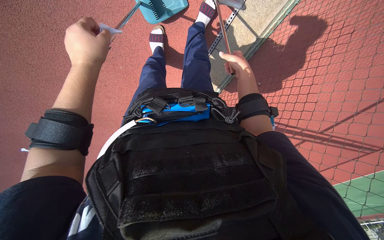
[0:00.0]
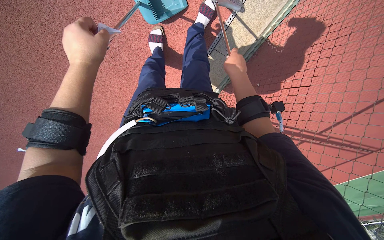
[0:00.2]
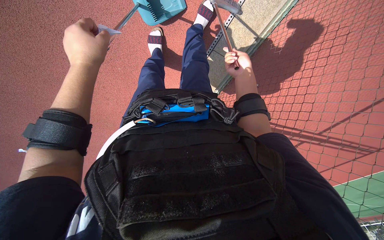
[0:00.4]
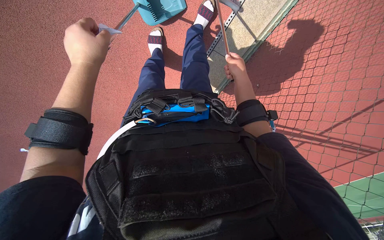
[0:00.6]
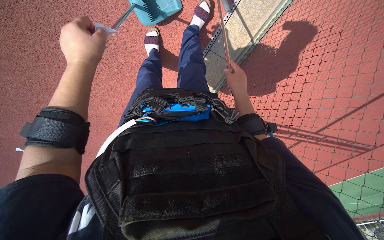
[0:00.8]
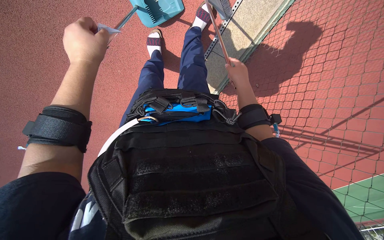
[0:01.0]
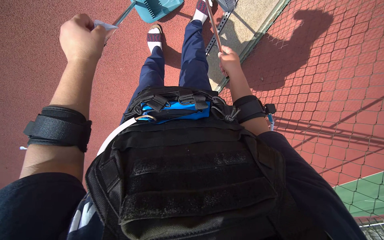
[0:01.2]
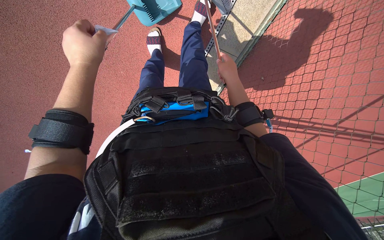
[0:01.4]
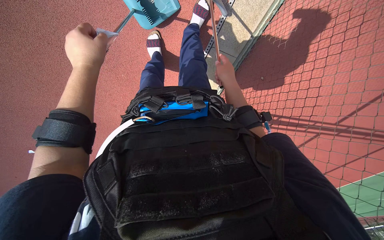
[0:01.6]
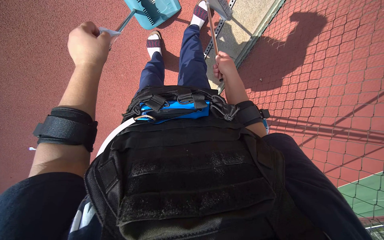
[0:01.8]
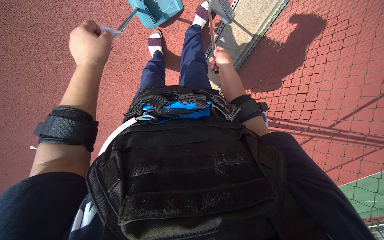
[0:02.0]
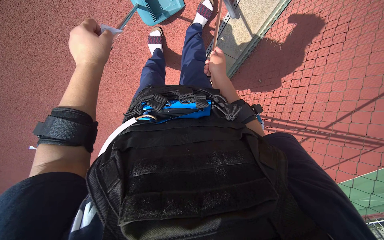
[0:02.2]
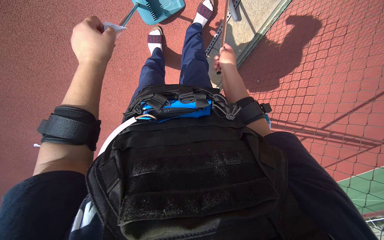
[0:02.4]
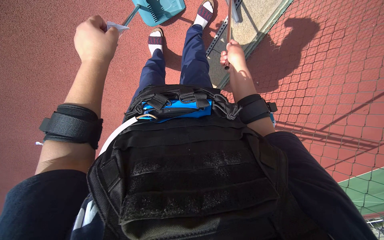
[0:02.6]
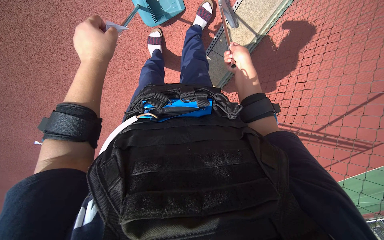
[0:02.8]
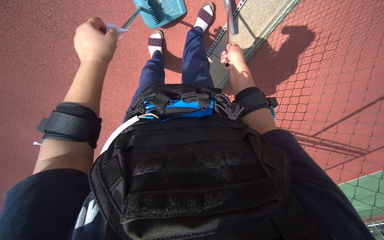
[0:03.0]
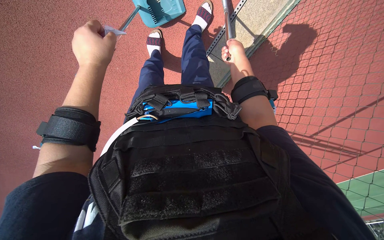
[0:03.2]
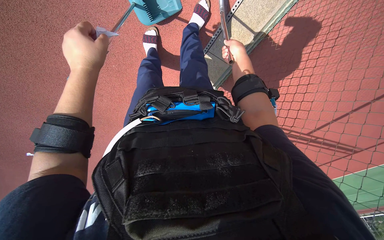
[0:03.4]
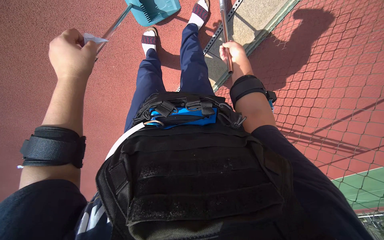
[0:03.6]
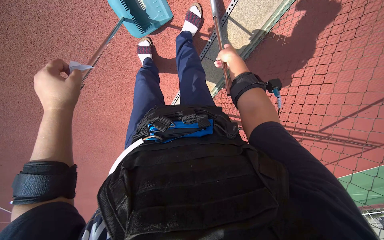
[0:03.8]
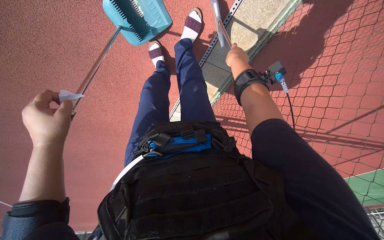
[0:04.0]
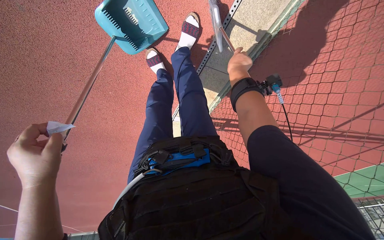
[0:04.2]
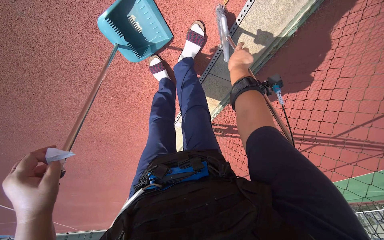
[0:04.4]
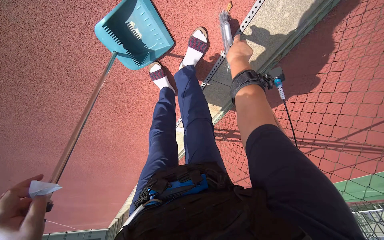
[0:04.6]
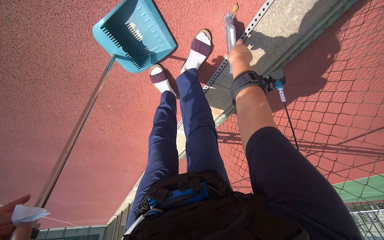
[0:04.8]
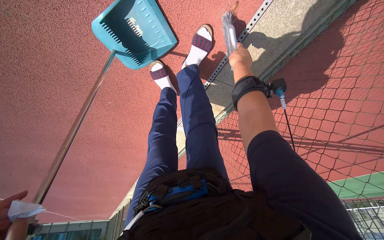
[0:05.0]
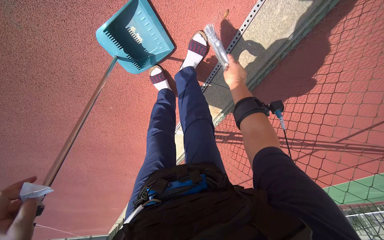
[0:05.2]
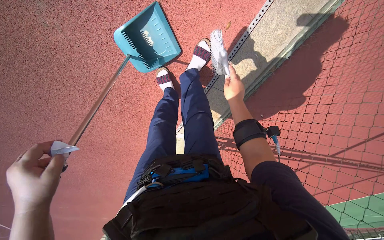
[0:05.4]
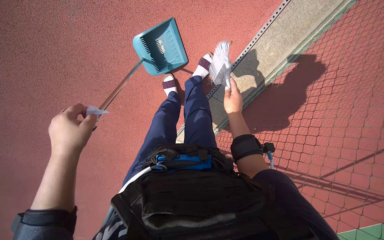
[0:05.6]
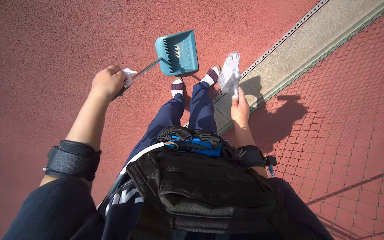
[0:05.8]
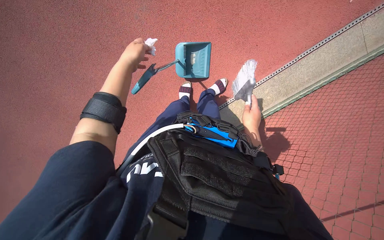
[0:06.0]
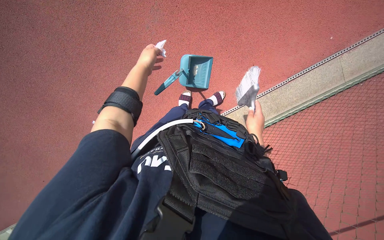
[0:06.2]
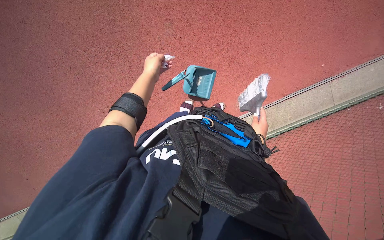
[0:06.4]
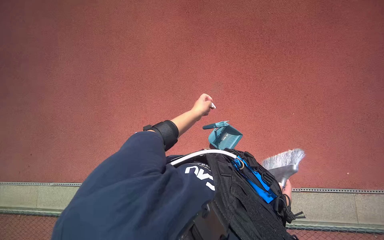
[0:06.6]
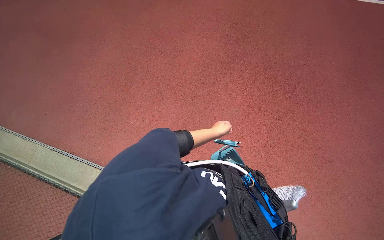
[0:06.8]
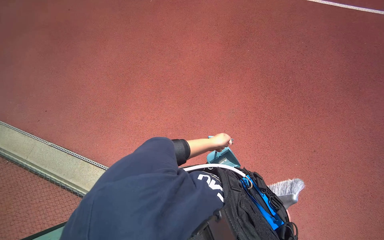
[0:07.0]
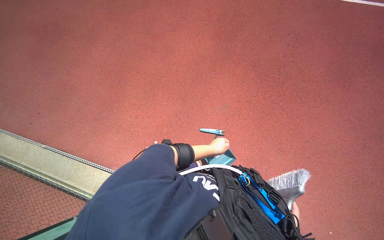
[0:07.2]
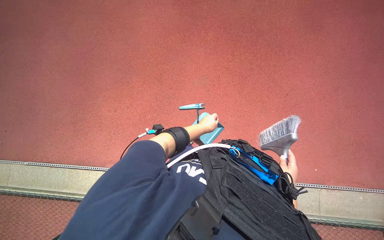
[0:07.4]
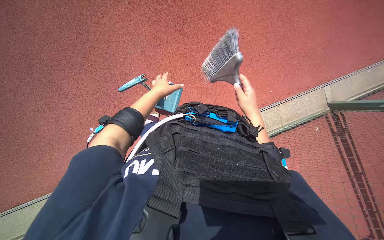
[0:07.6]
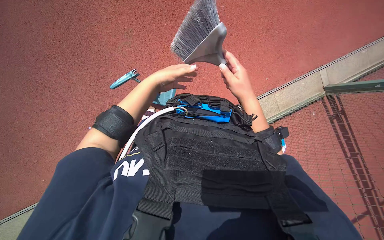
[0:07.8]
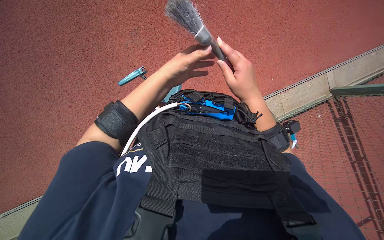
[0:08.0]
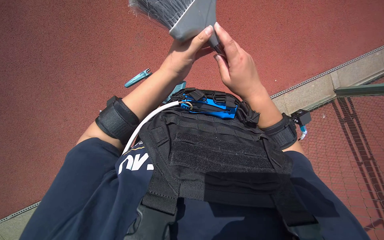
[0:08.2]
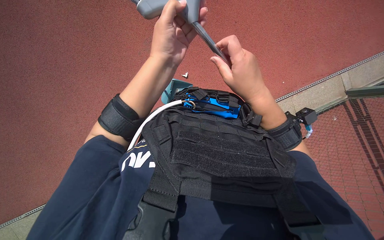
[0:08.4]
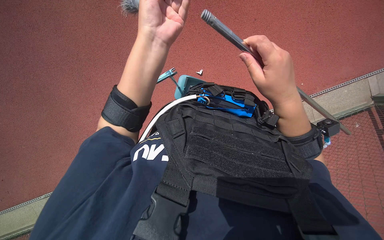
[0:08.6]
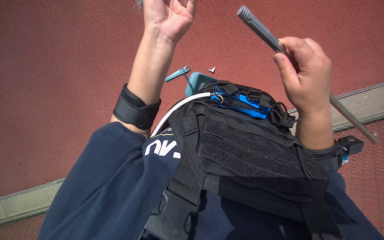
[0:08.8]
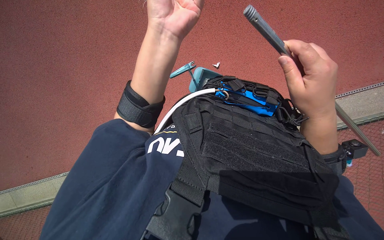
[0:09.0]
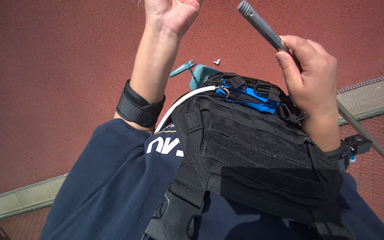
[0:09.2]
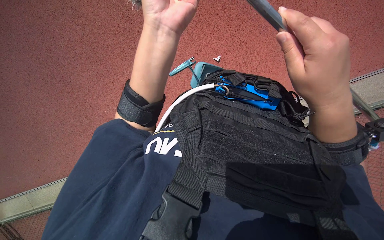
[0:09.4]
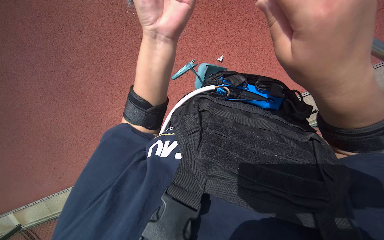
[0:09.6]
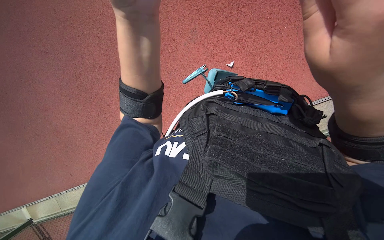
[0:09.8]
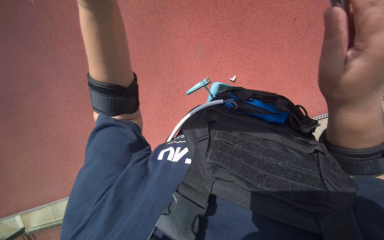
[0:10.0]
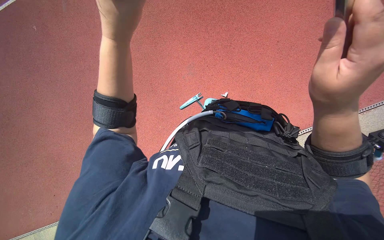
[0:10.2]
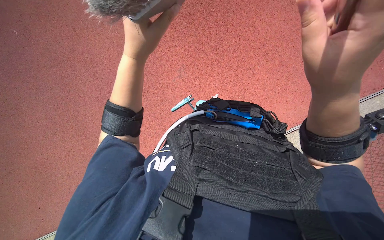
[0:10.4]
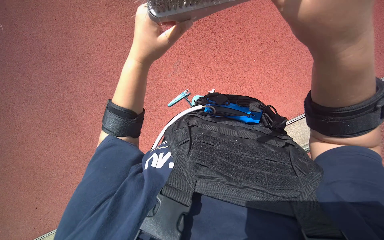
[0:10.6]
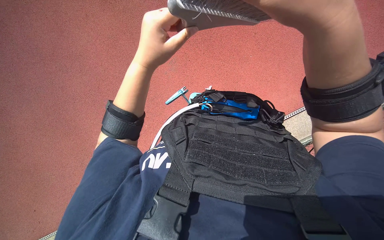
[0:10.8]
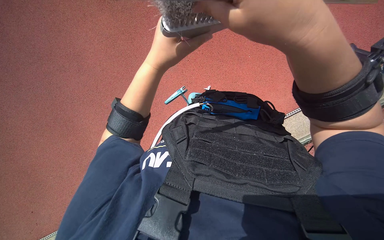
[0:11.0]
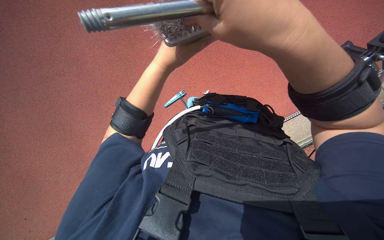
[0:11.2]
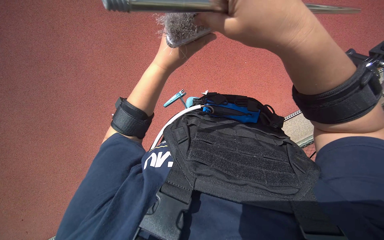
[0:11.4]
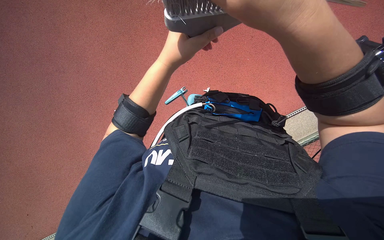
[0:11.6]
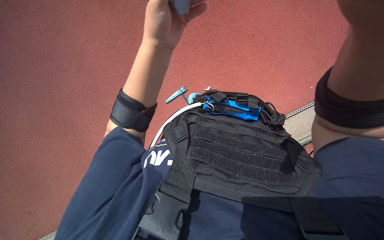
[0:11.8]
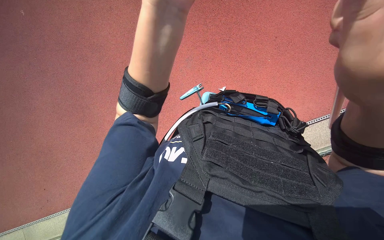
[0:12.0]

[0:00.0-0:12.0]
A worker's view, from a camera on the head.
Job: preparing cleaning supplies.
The whole recording: Assembling and disassembling cleaning tools. The worker is collecting waste from the work area. and repeatedly assembles and disassembles the broom and dustpan.
0:00.0 to 0:01.6: The hands make small movements and keep their place.
0:01.6 to 0:03.0: The right hand shifts some 10 cm up the picture.
0:03.0 to 0:04.4: The left hand moves down the picture and to the left, approximately 25 cm.
0:04.4 to 0:06.0: The head travels some 50 cm. The wearer looks roughly 30 degrees further upward. Everything in view rotates approximately 25 degrees clockwise.
0:06.0 to 0:07.6: The view tips upward by some 35 degrees. The scene rotates clockwise by approximately 45 degrees.
0:07.6 to 0:09.0: The two hands go roughly 15 cm nearer to the camera.
0:09.0 to 0:10.4: The right hand travels nearer to the camera by some 10 cm.

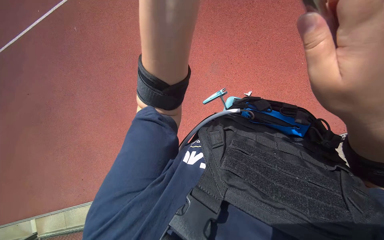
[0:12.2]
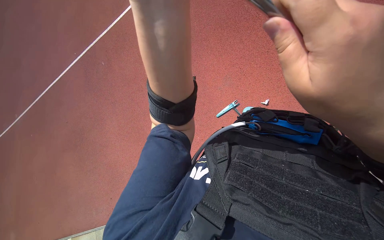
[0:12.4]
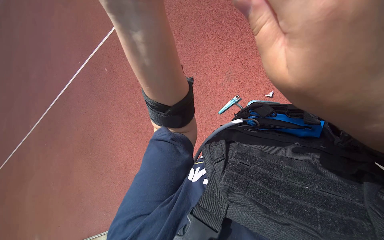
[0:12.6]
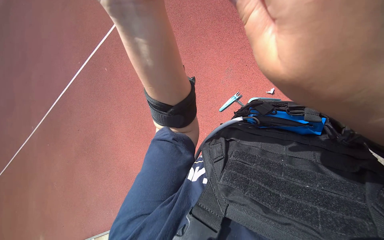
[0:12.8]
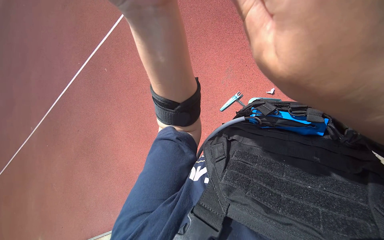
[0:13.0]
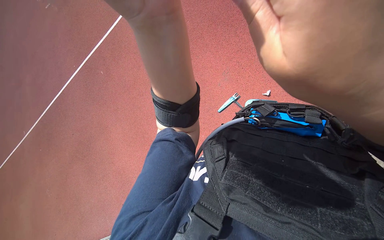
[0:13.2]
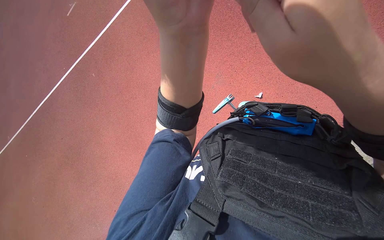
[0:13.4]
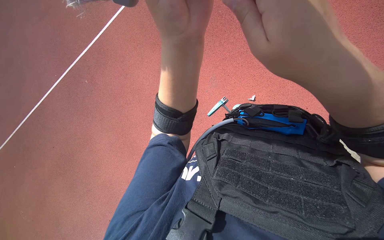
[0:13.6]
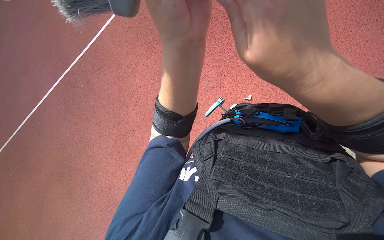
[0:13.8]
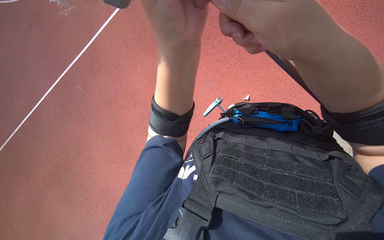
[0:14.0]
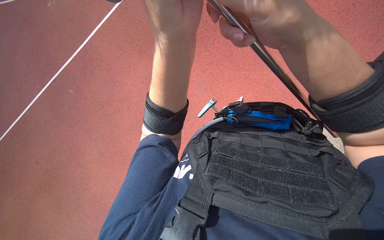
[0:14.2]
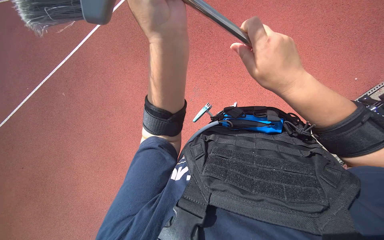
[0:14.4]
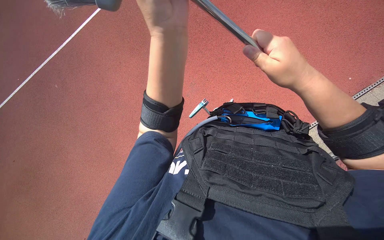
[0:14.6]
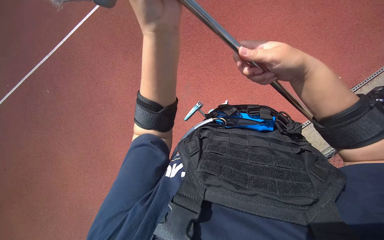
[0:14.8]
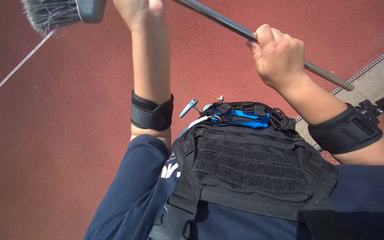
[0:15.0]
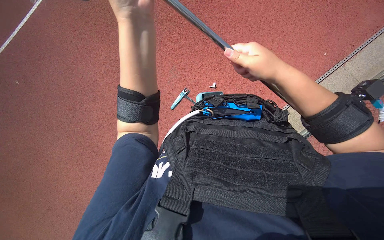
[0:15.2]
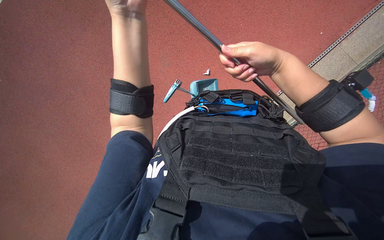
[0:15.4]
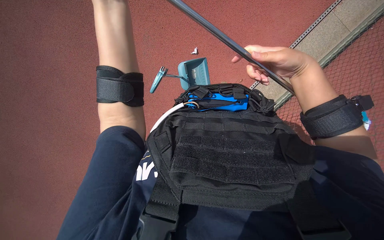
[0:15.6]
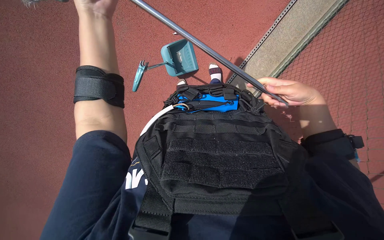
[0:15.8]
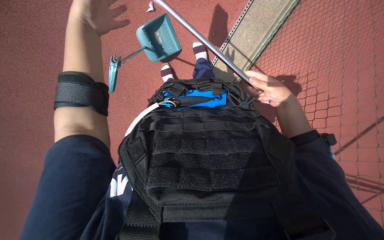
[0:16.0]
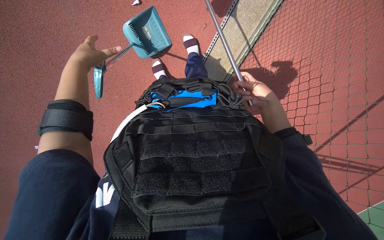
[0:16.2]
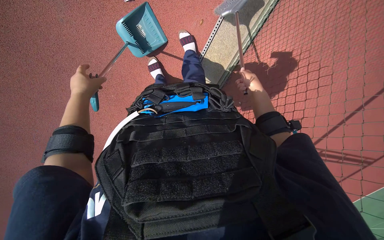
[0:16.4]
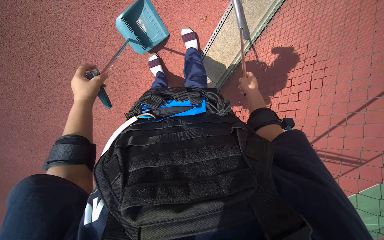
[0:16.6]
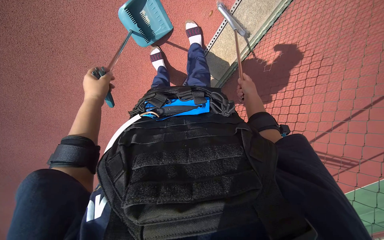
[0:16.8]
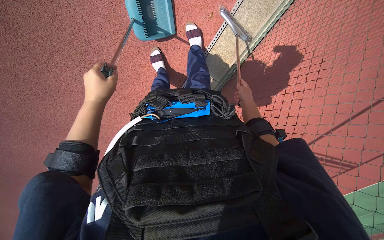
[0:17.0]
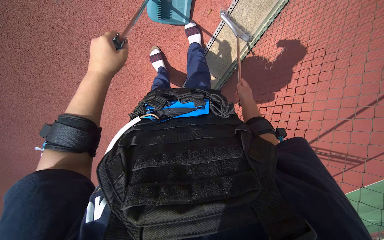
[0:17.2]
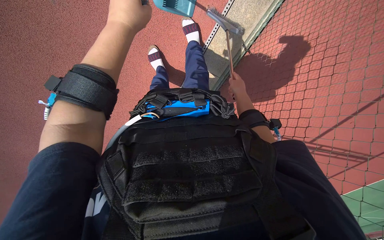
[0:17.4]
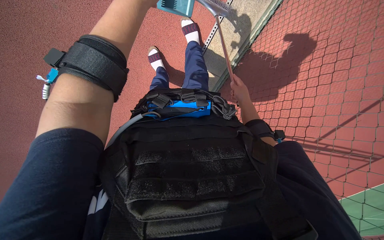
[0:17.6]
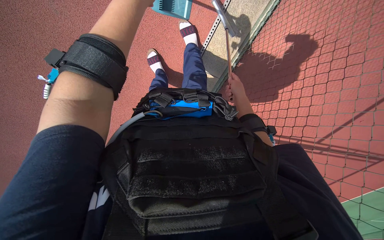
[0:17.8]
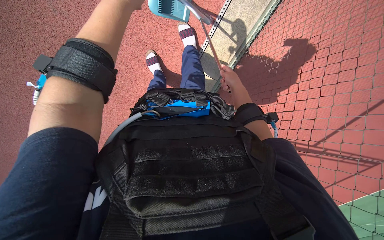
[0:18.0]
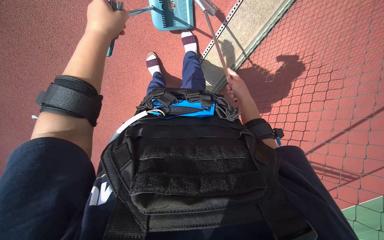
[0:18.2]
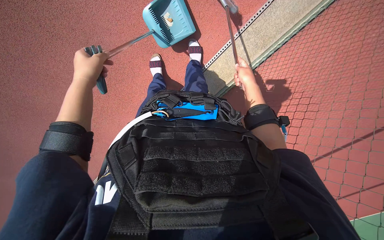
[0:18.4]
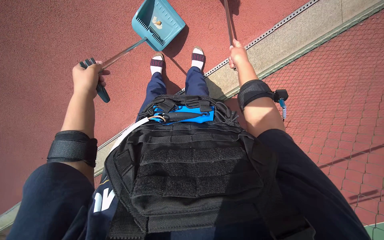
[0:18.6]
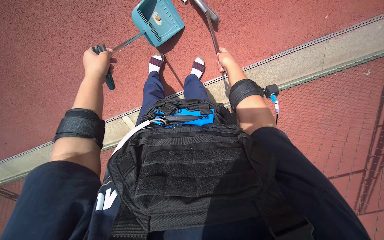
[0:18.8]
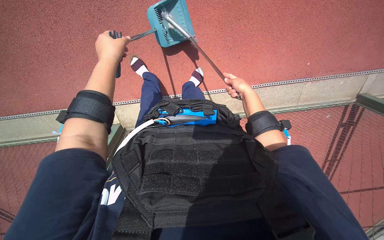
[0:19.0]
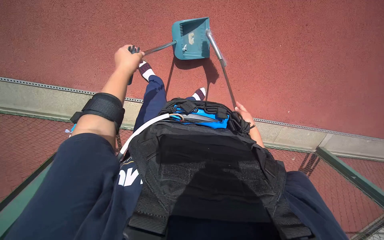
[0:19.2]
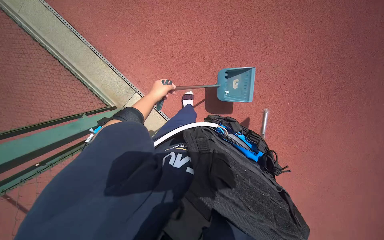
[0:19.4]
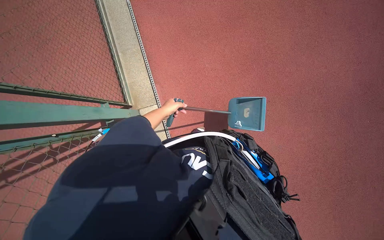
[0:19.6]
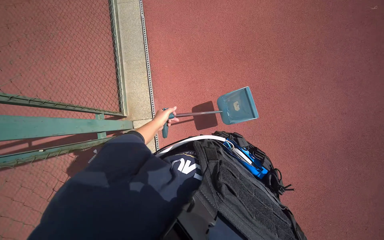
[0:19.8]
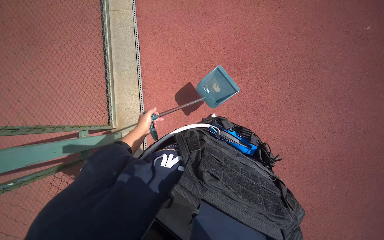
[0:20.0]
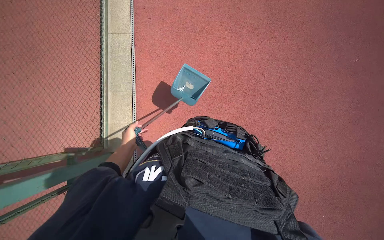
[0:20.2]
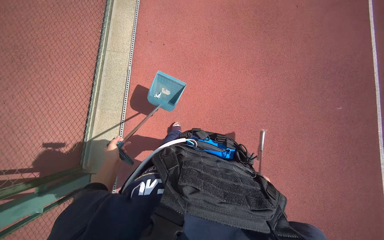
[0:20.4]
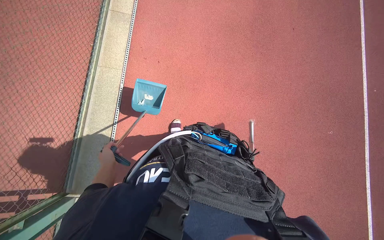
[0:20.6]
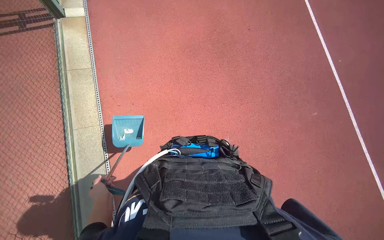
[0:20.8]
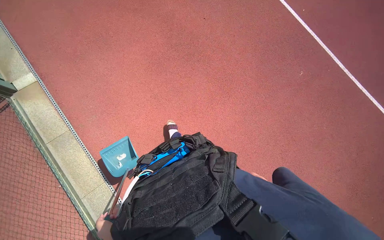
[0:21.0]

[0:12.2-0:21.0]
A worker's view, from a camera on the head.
Job: preparing cleaning supplies.
The whole recording: Assembling and disassembling cleaning tools. The worker is collecting waste from the work area. and repeatedly assembles and disassembles the broom and dustpan.
0:13.6 to 0:15.2: The right hand heads farther from the camera and to the right, covering some 15 cm.
0:15.2 to 0:16.6: The head rotates approximately 15 degrees to the right. The view tilts roughly 25 degrees downward. The hands both shift farther from the camera by some 35 cm.
0:16.6 to 0:18.0: The right hand shifts about 15 cm to the left and nearer to the camera.
0:18.0 to 0:19.6: The camera is aimed some 35 degrees further to the right. The view tips upward by roughly 20 degrees. The scene rotates clockwise by roughly 65 degrees.
